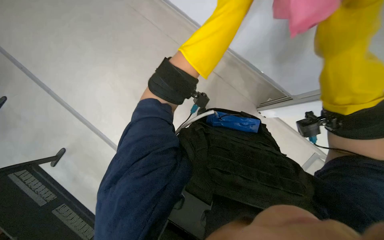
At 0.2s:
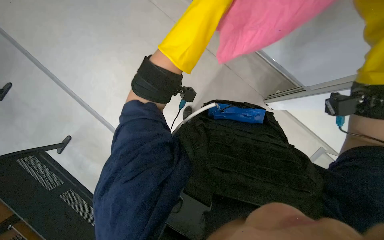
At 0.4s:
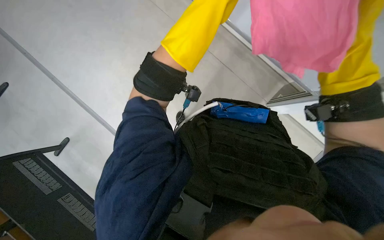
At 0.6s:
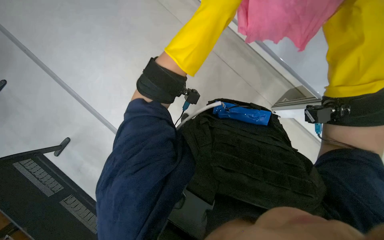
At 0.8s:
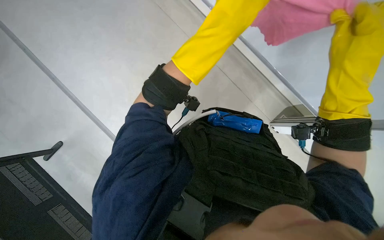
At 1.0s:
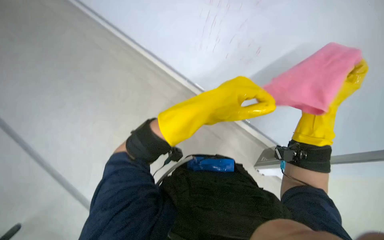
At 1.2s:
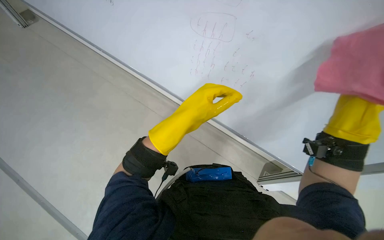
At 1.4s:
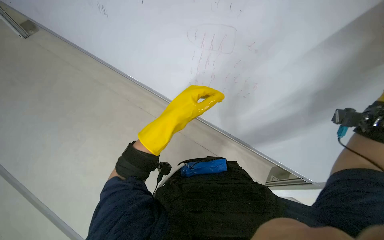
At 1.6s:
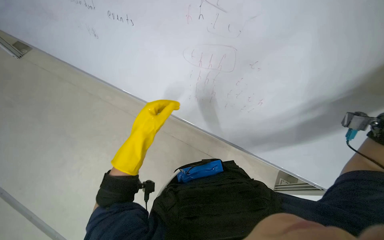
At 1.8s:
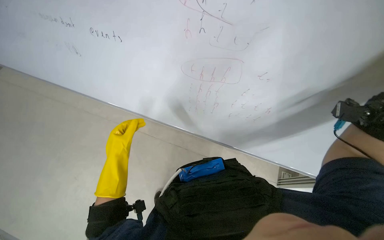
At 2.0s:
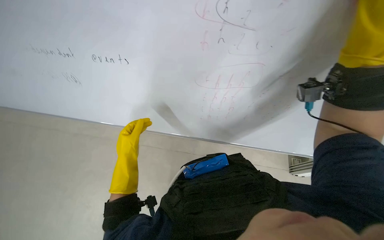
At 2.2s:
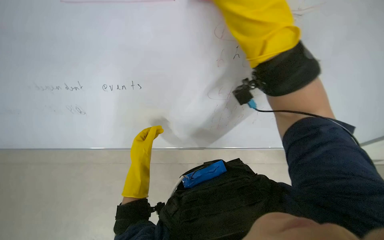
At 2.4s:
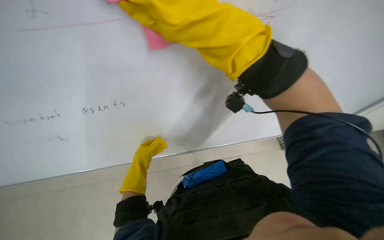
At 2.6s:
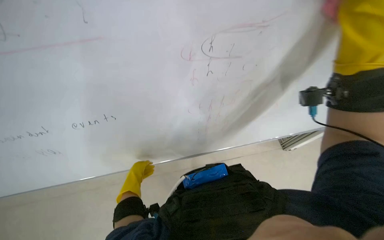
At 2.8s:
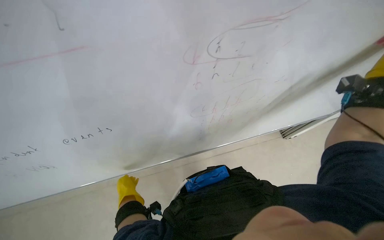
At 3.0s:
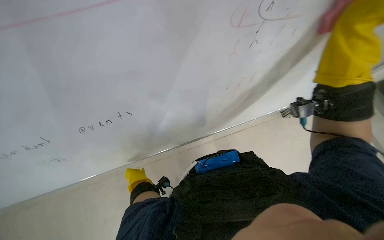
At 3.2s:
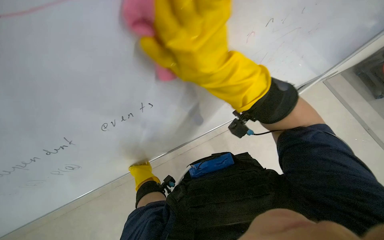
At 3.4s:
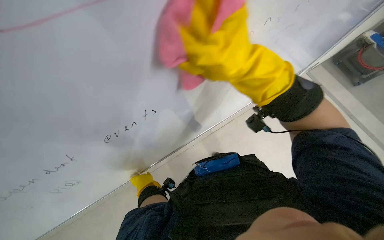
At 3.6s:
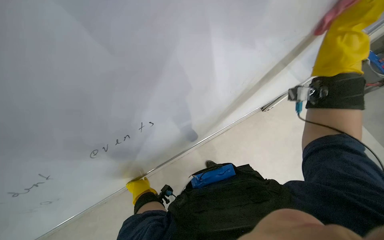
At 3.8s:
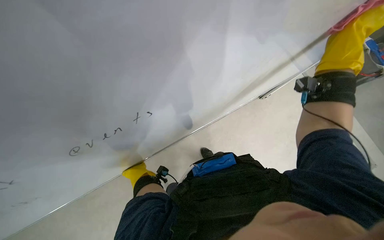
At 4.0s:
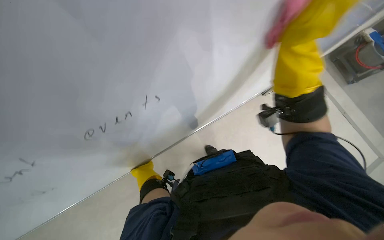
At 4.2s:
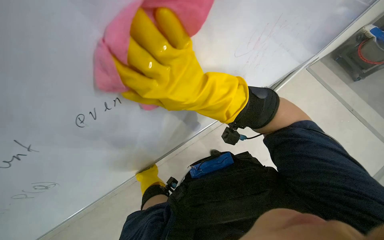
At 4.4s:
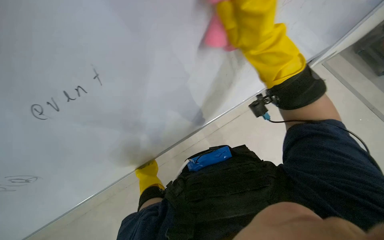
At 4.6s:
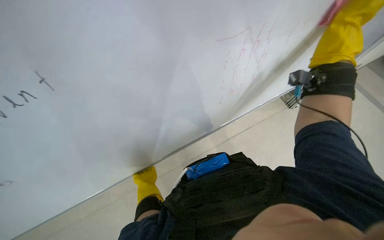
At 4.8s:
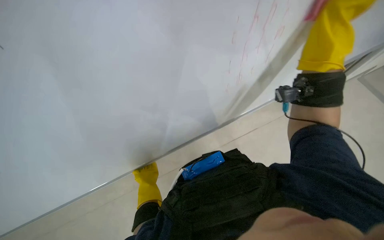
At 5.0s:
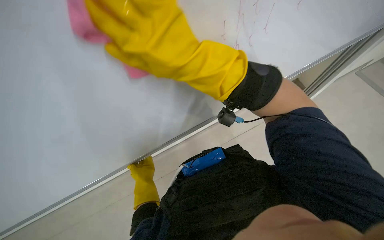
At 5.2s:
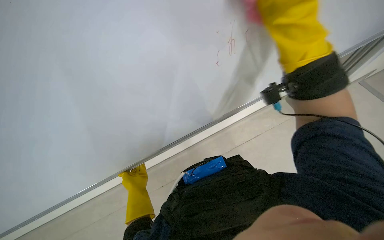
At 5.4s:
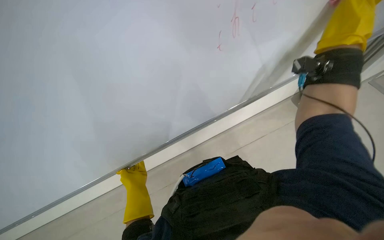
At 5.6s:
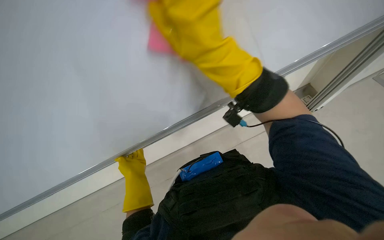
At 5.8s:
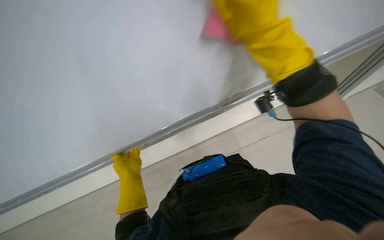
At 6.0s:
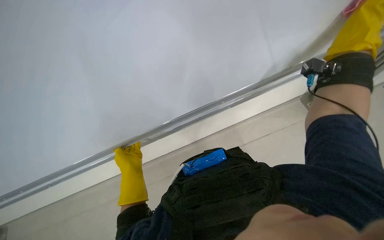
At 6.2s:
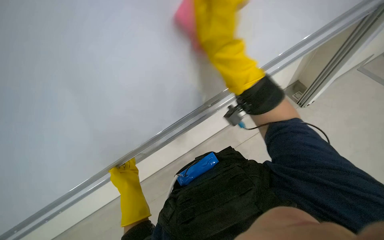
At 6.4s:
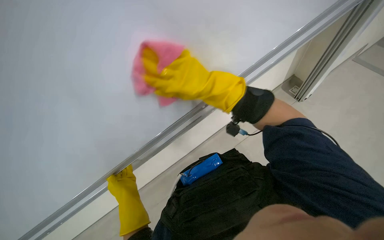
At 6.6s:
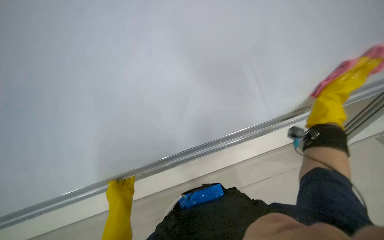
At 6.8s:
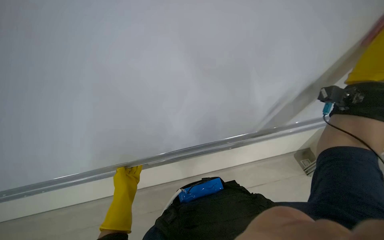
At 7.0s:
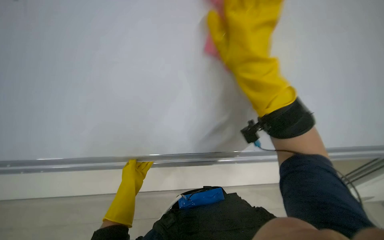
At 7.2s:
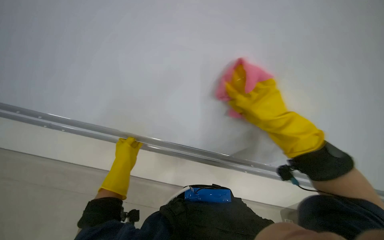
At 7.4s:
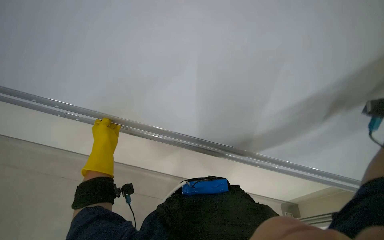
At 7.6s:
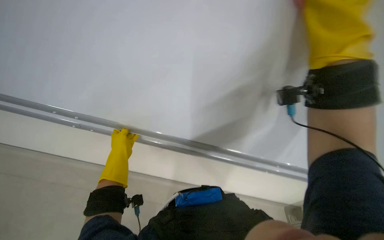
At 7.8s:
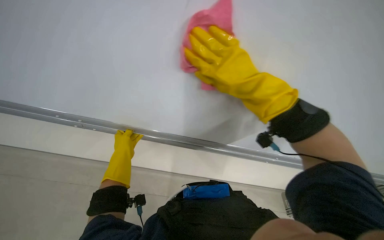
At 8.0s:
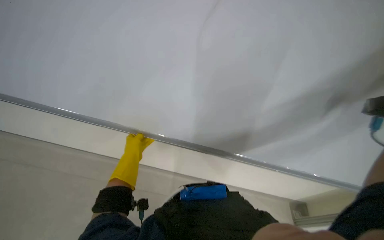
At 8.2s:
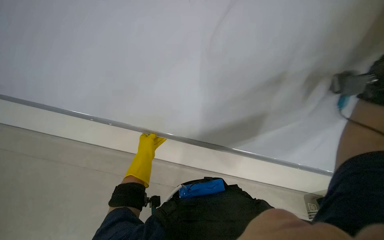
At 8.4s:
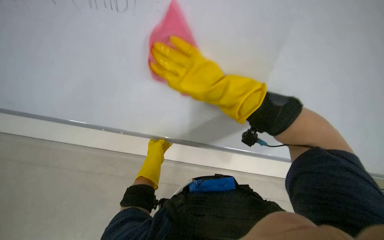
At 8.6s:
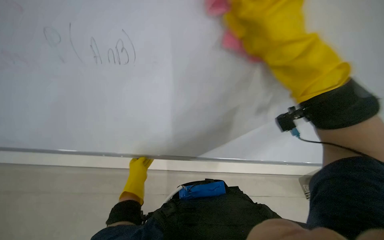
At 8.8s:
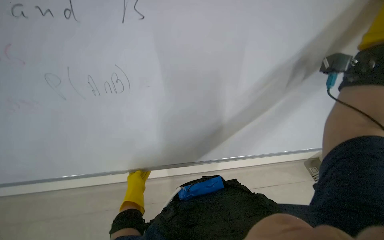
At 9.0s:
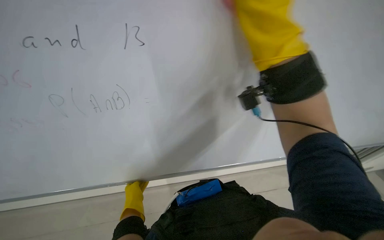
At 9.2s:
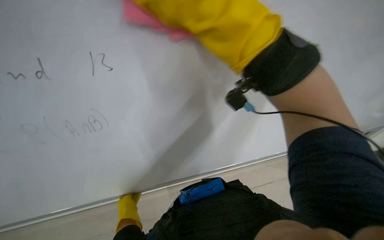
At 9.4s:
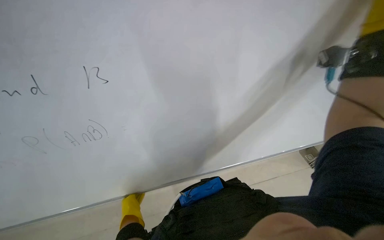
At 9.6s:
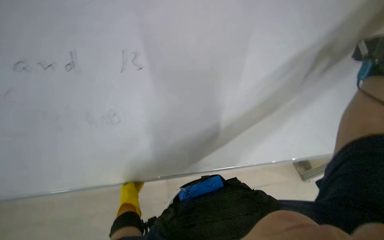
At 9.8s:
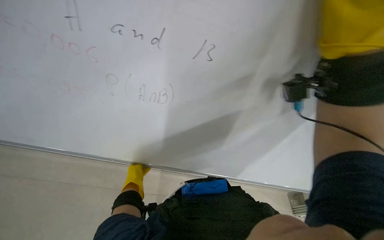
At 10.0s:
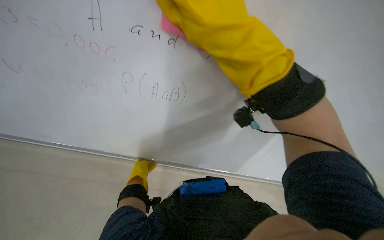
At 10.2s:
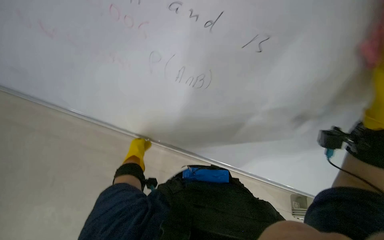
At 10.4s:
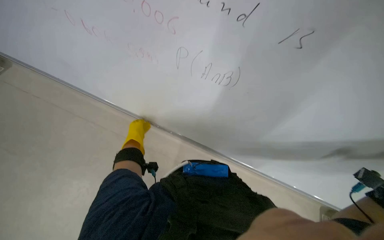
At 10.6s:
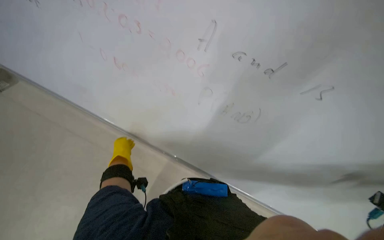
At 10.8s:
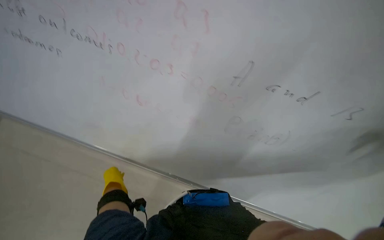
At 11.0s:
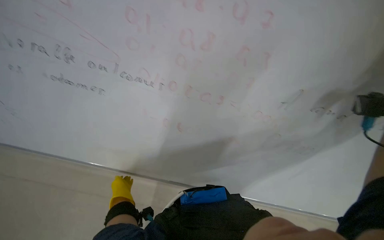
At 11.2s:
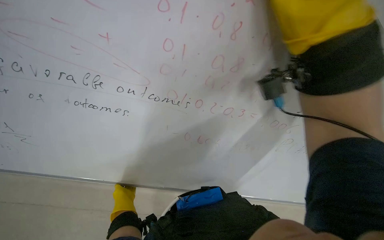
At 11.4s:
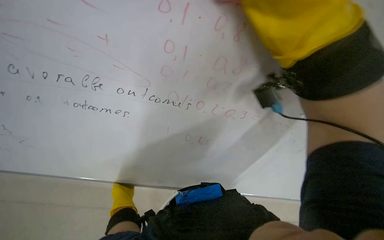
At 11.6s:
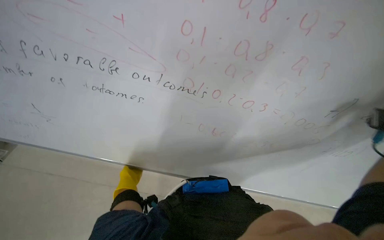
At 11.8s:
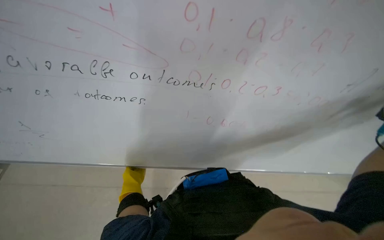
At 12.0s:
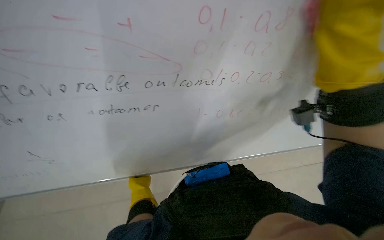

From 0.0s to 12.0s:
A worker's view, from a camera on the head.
Job: wiping surfaces.
The whole recording: Cleaning whiteboard. The worker cleans the whiteboard with a pink cloth.
From 0.0s to 1.6s: The left hand goes about 35 cm down the picture and to the left.
From 1.6s to 3.0s: The left hand is displaced down the picture and farther from the camera by about 40 cm.
From 4.4s to 6.0s: The left hand shifts roughly 15 cm nearer to the camera.
From 7.6s to 9.0s: The left hand shifts about 30 cm down the picture.
From 9.0s to 10.4s: The scene turns approximately 30 degrees clockwise in the picture.
From 10.4s to 12.0s: The head rotates about 35 degrees to the right. The view tilts about 15 degrees downward.

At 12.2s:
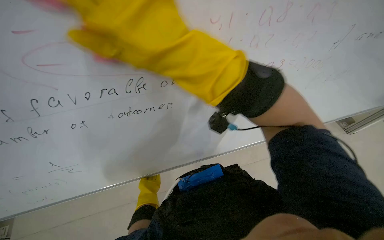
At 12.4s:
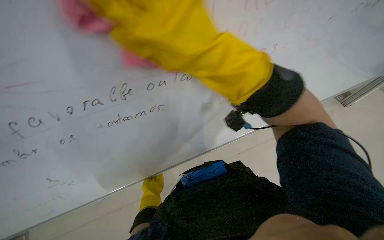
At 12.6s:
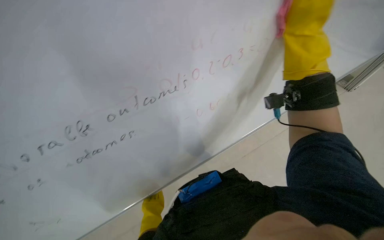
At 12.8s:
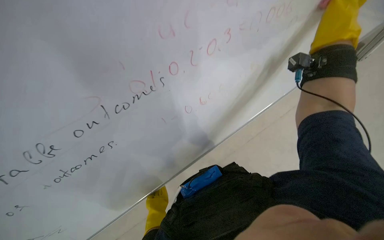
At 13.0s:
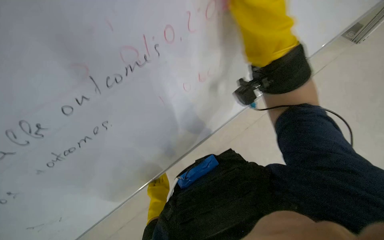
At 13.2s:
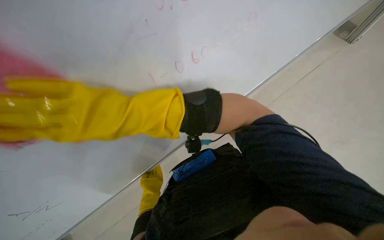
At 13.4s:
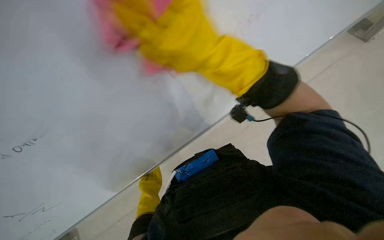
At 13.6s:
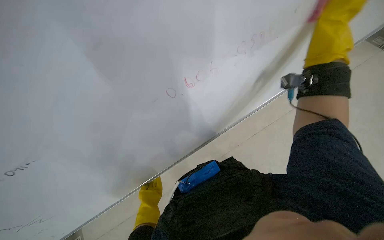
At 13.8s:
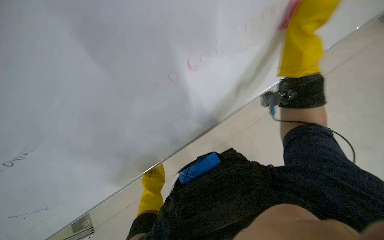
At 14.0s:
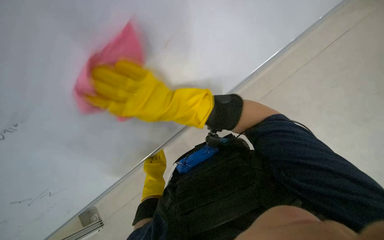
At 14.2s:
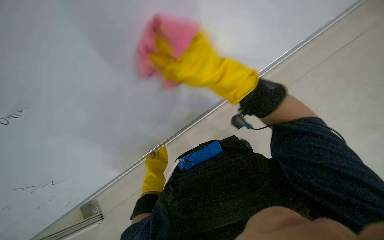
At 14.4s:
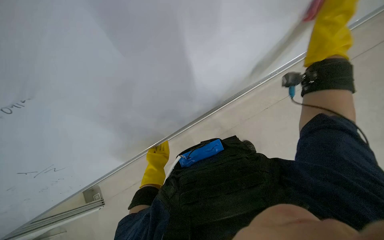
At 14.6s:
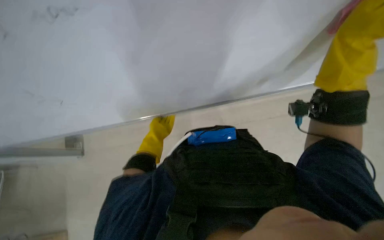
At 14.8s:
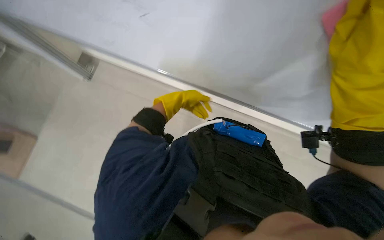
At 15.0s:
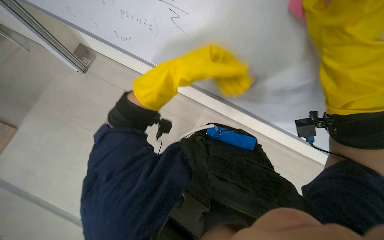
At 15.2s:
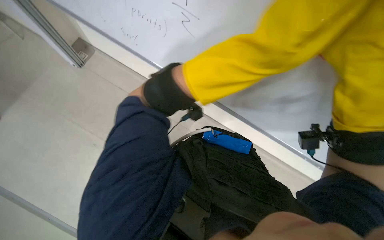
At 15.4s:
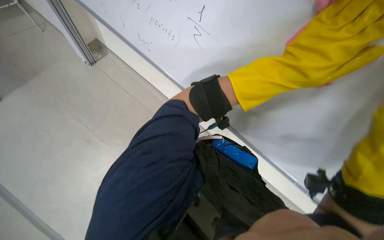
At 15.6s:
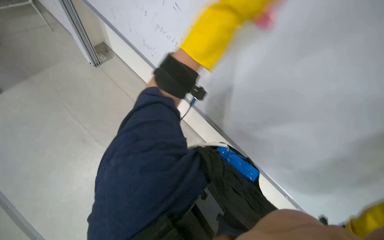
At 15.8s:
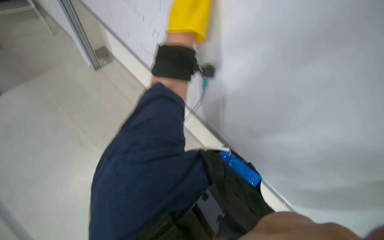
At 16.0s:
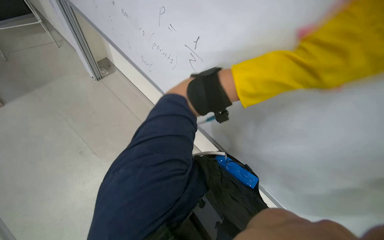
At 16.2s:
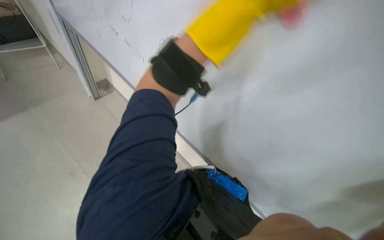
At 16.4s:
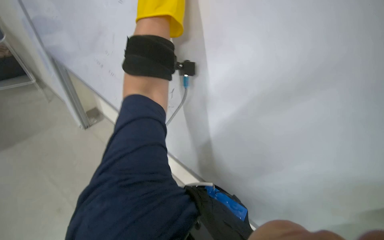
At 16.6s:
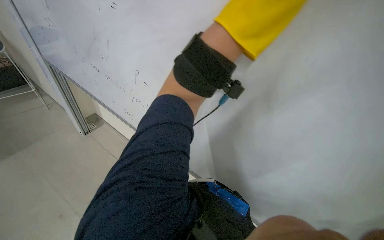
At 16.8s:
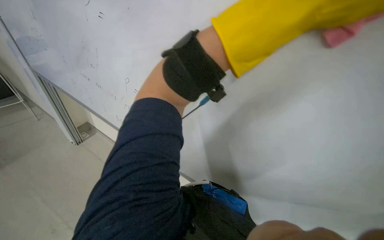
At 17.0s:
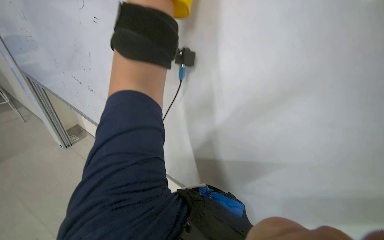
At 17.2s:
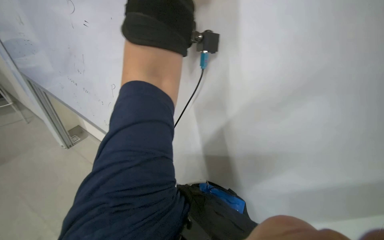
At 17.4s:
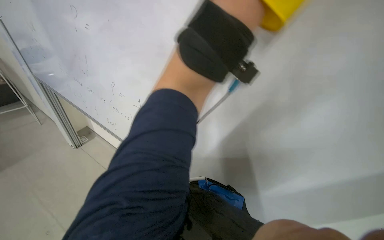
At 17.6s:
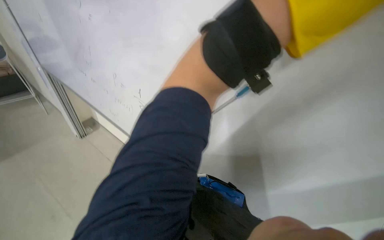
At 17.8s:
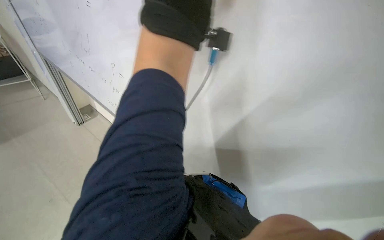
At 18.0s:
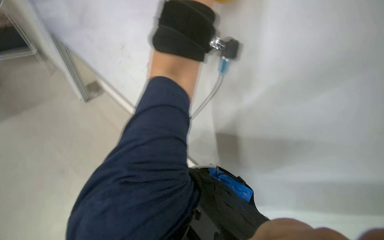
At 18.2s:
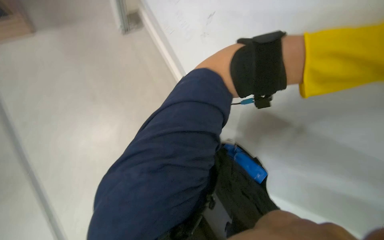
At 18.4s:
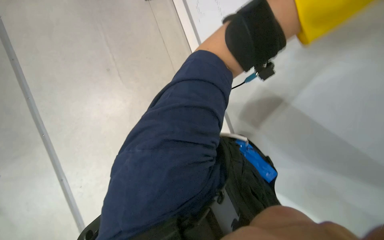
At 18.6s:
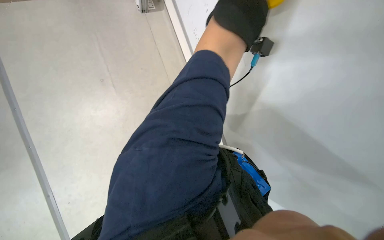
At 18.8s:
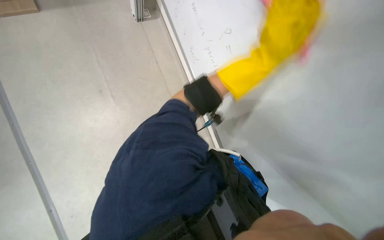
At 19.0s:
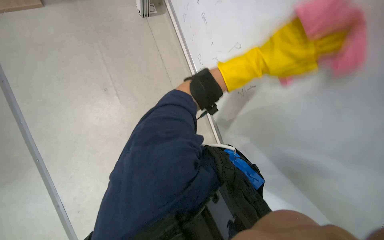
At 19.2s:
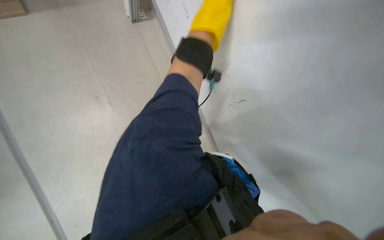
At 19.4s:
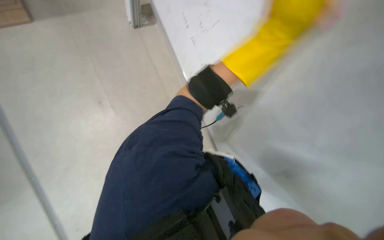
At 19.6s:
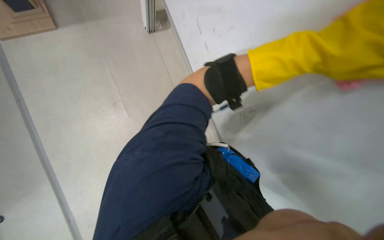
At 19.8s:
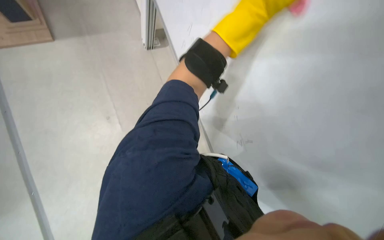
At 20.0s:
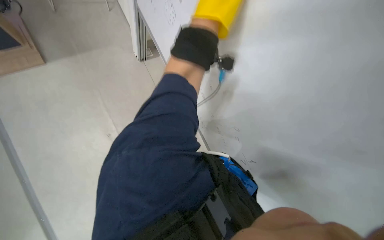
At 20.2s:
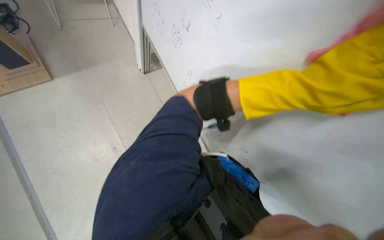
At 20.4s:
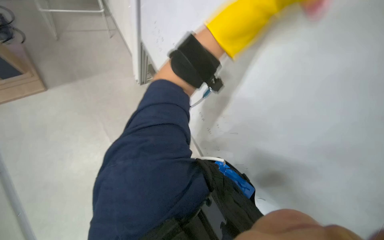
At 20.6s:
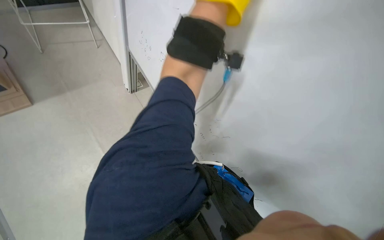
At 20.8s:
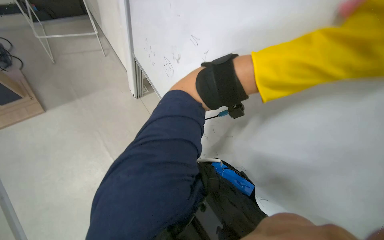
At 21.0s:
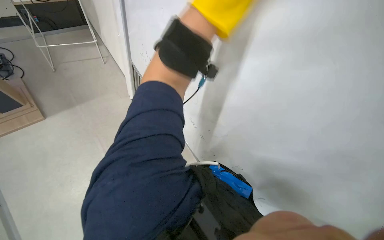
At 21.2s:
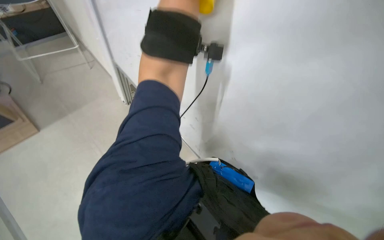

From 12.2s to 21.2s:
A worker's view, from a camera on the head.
Job: wiping surfaces.
The whole recording: Cleaning whiteboard. The worker cleans the whiteboard with a pink cloth.
From 13.8s to 15.2s: The view tilts roughly 15 degrees downward. Everything in view rotates roughly 35 degrees clockwise.
From 15.2s to 16.6s: The view tilts about 30 degrees upward. The left hand goes to the right and returns, about 30 cm each way.
From 16.6s to 18.2s: The view tips downward by approximately 25 degrees.
